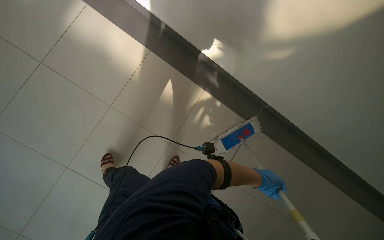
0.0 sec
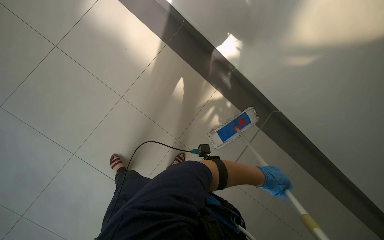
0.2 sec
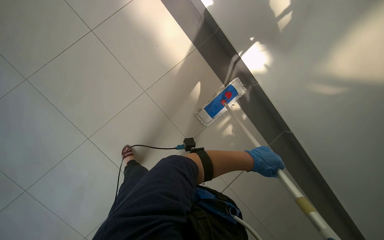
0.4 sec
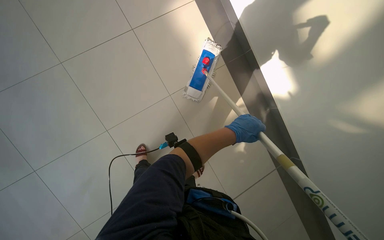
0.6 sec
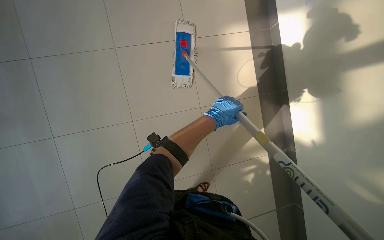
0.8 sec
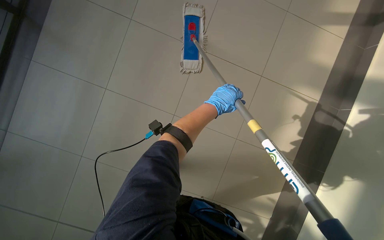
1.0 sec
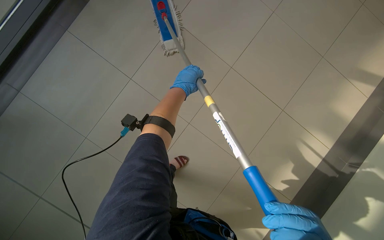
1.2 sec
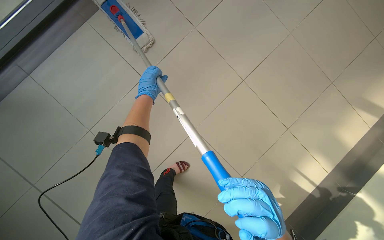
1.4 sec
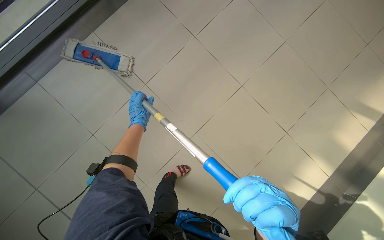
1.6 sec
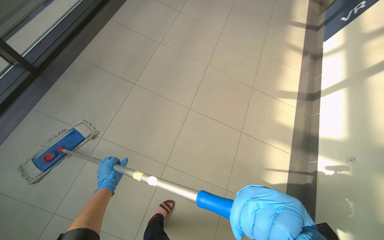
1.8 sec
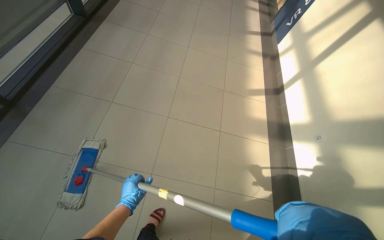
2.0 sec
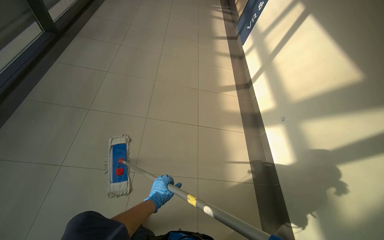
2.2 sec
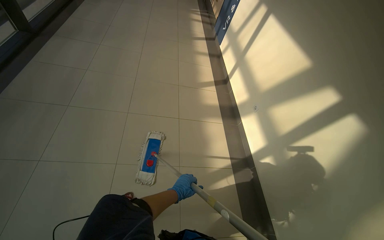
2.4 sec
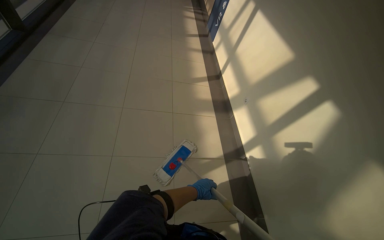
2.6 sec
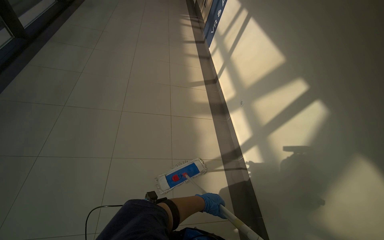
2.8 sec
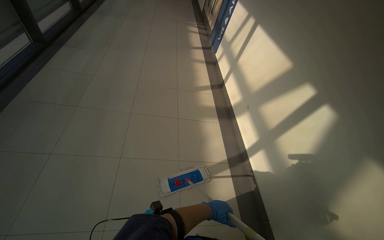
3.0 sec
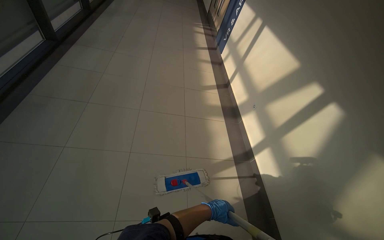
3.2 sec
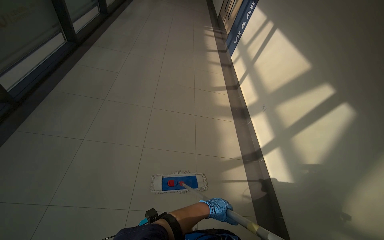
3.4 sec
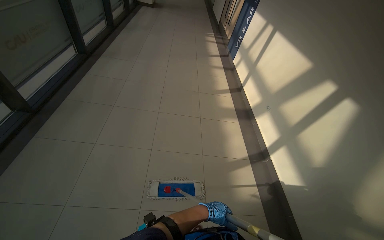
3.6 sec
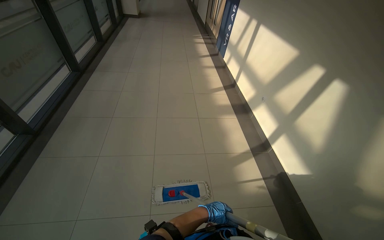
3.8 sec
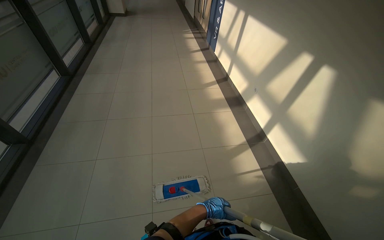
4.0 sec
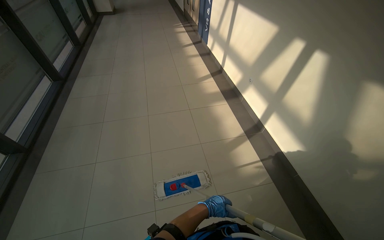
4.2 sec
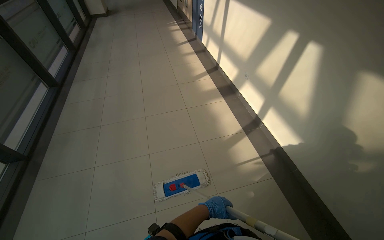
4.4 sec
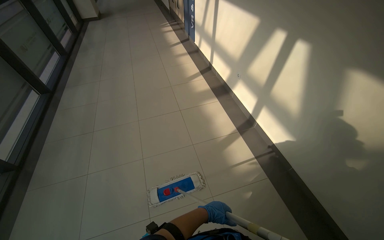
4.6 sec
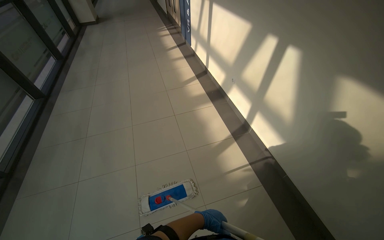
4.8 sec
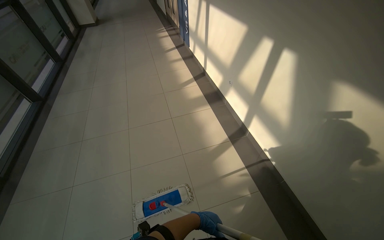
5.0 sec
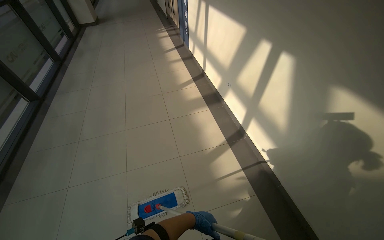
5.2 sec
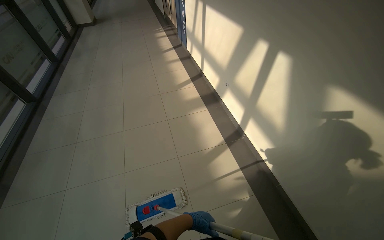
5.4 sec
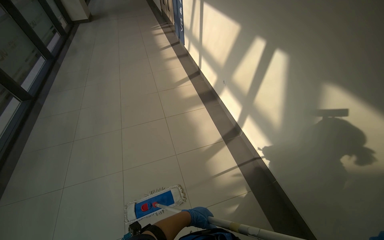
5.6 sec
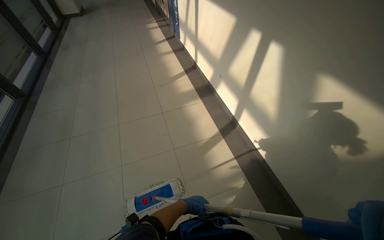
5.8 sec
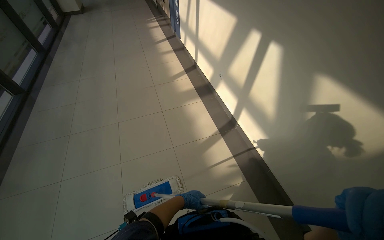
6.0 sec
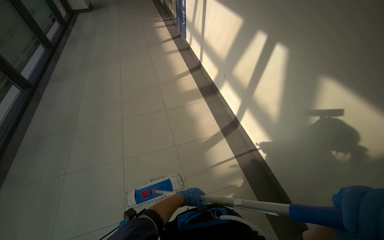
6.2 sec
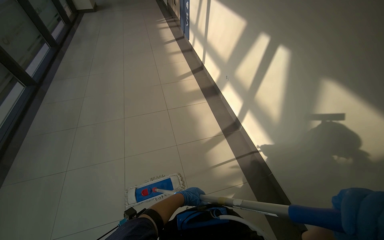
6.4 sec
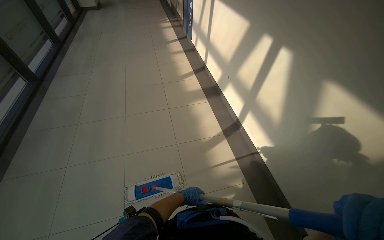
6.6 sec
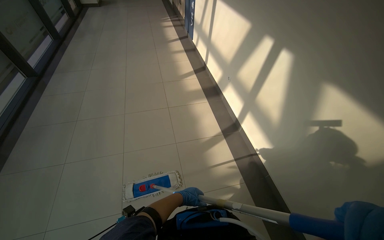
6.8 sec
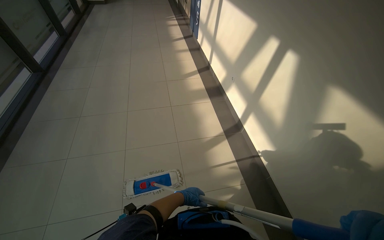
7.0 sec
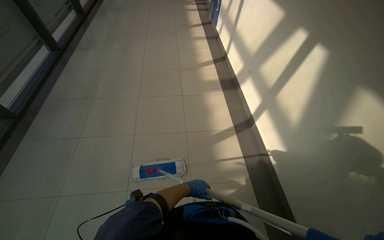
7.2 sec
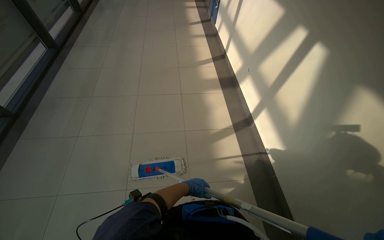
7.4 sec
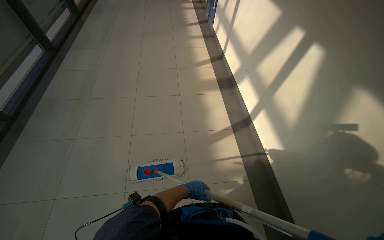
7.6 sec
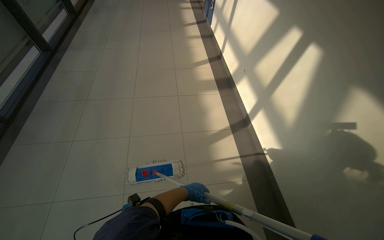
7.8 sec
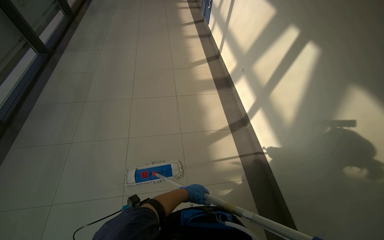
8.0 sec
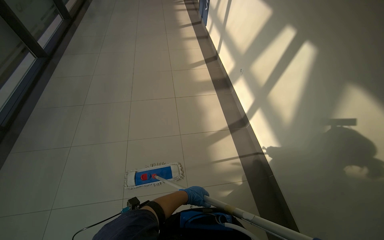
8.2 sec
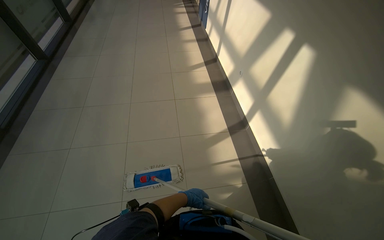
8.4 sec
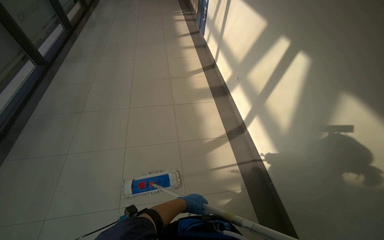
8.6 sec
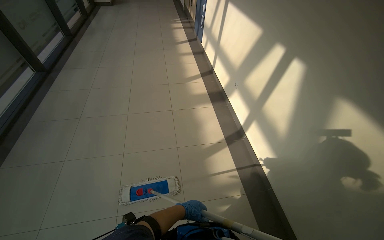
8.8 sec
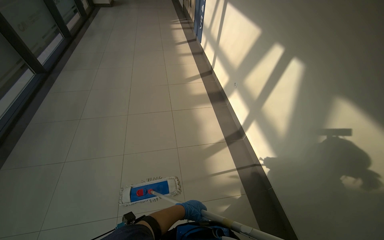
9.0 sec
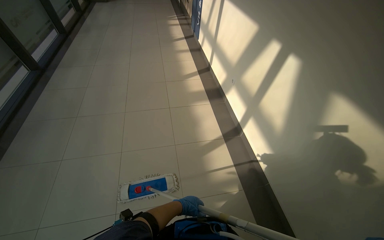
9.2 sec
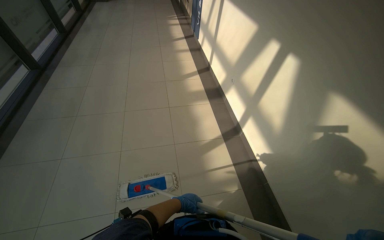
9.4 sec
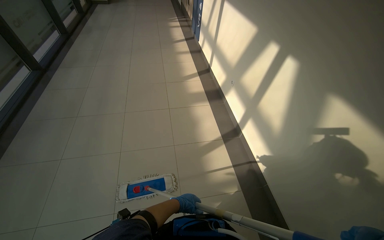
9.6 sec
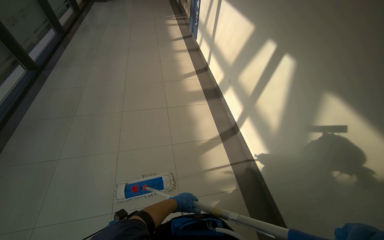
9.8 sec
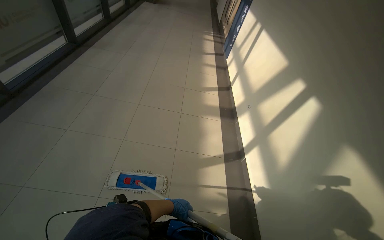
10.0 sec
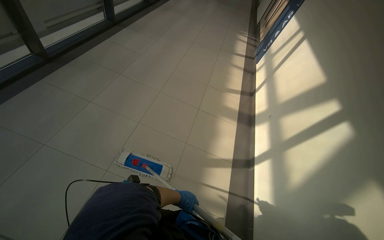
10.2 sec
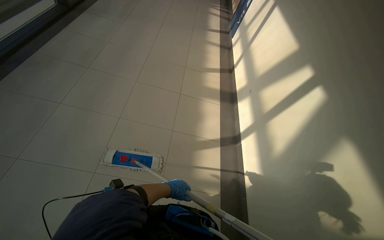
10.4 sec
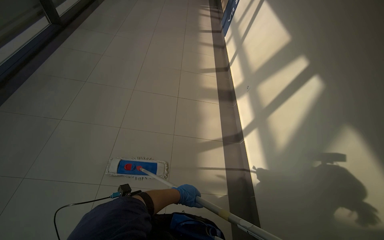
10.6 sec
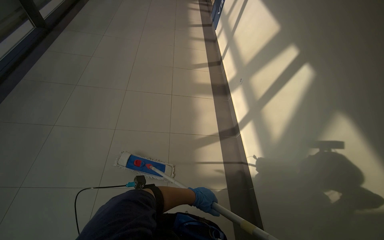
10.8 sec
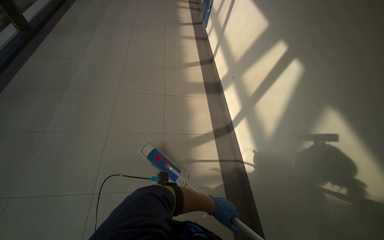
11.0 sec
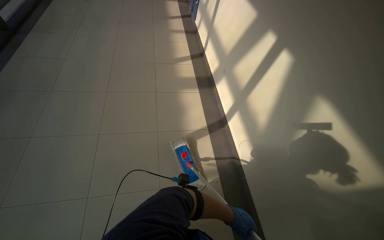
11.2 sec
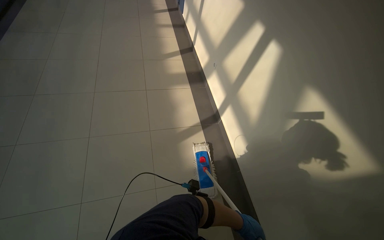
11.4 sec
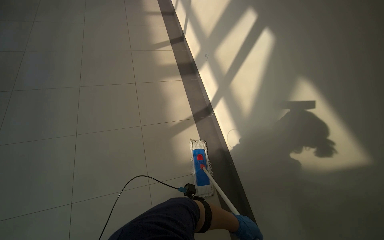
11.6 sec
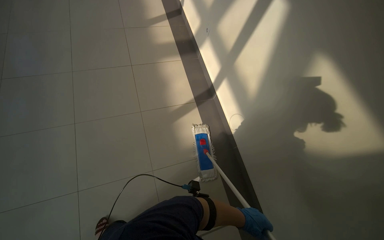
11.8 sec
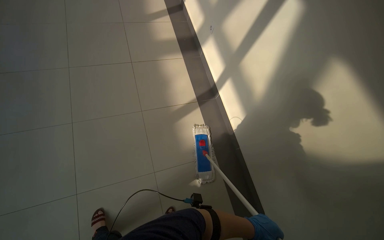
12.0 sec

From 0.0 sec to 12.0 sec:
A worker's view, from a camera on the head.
Job: mopping floor.
The whole recording: Mopping hallway floor. The worker continues mopping the tiled floor in the hallway.
From 0.0 sec to 1.6 sec: The left hand shifts roughly 70 cm to the left and up the picture.
From 10.4 sec to 12.0 sec: The view tips downward by approximately 15 degrees. The left hand goes approximately 40 cm to the right and down the picture.

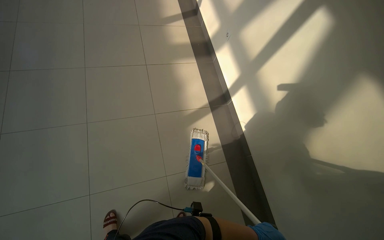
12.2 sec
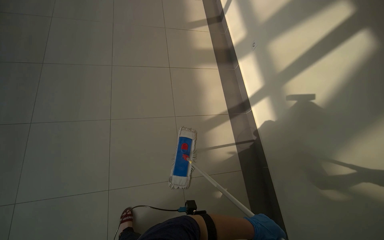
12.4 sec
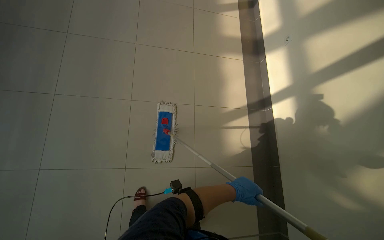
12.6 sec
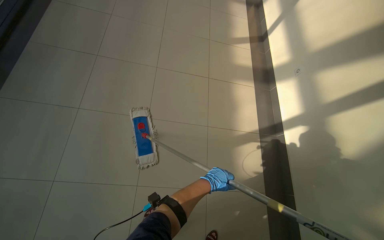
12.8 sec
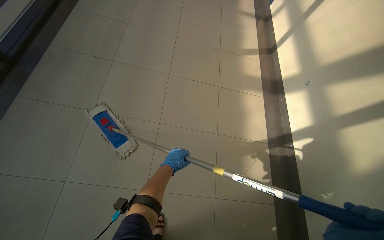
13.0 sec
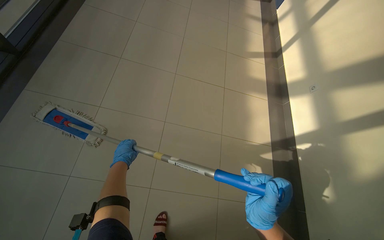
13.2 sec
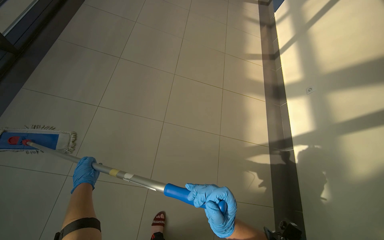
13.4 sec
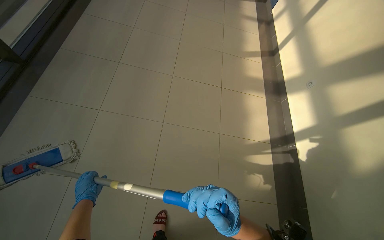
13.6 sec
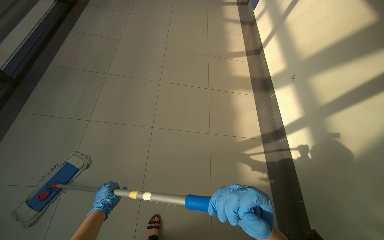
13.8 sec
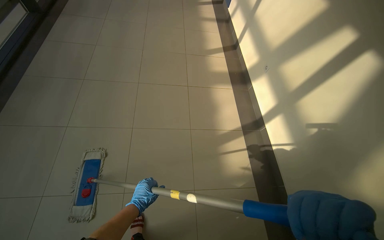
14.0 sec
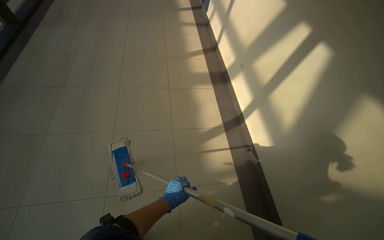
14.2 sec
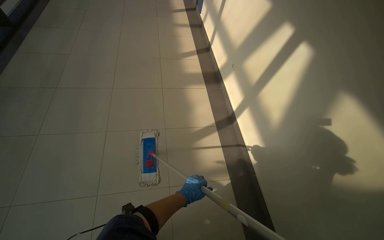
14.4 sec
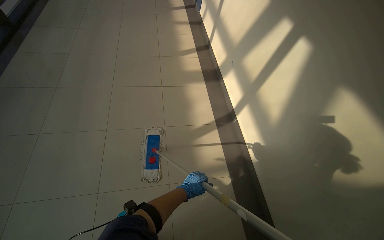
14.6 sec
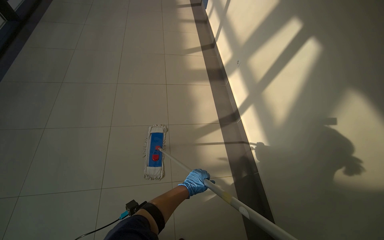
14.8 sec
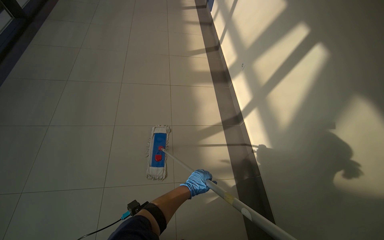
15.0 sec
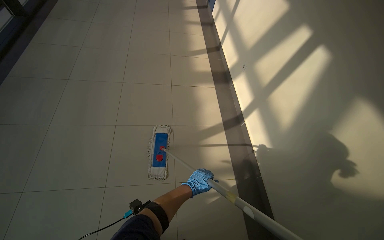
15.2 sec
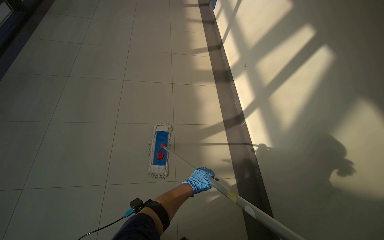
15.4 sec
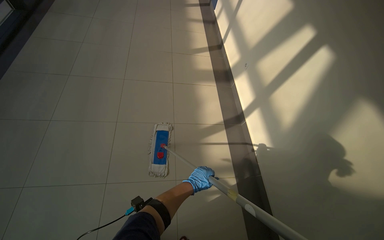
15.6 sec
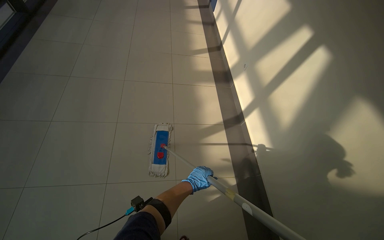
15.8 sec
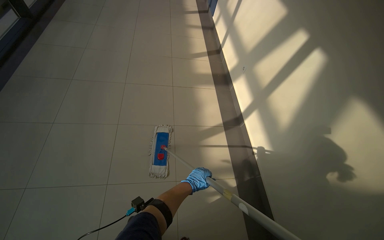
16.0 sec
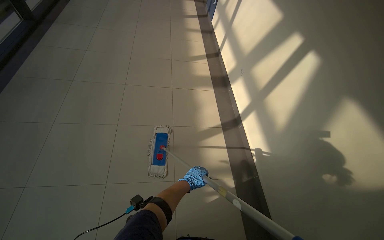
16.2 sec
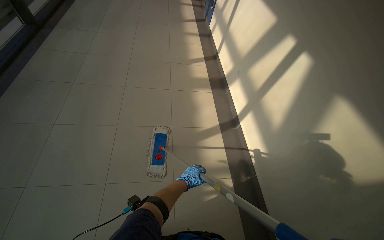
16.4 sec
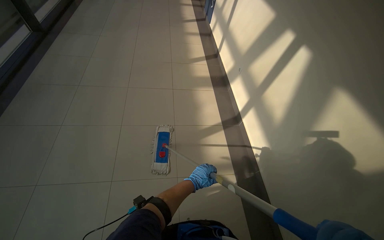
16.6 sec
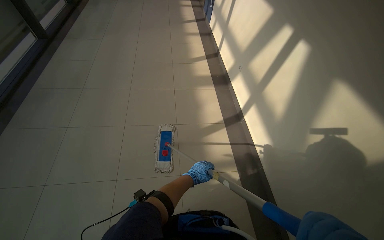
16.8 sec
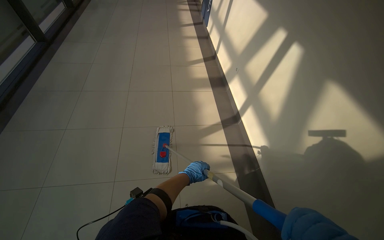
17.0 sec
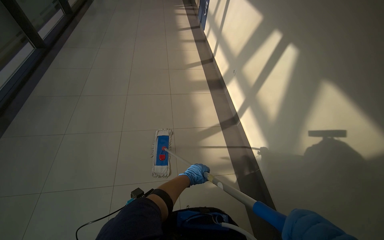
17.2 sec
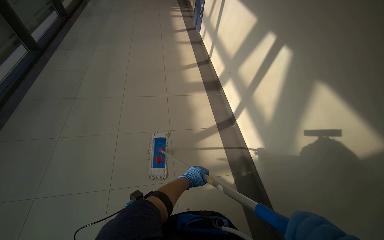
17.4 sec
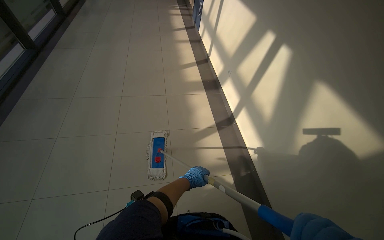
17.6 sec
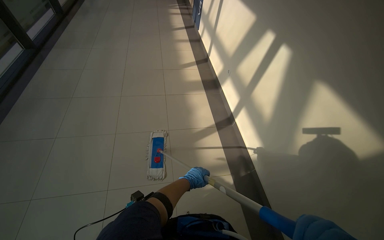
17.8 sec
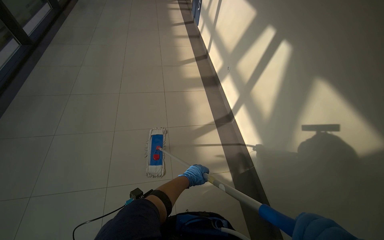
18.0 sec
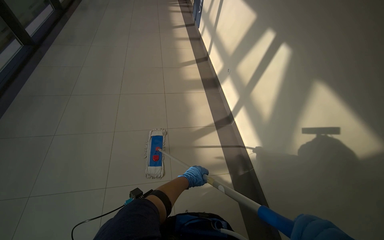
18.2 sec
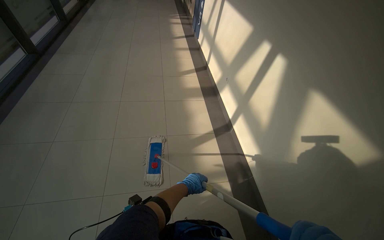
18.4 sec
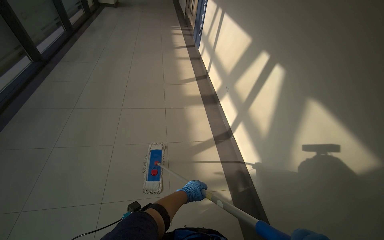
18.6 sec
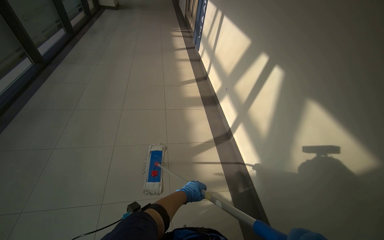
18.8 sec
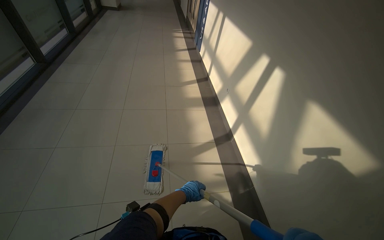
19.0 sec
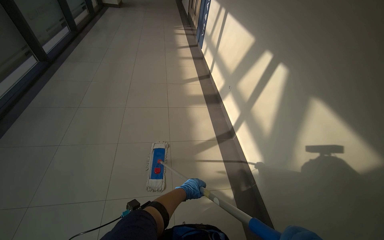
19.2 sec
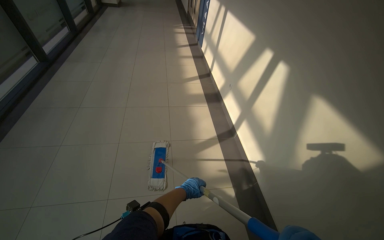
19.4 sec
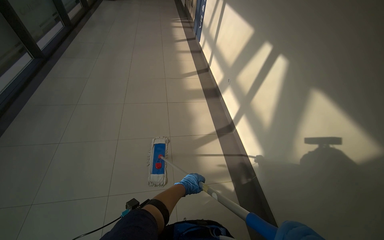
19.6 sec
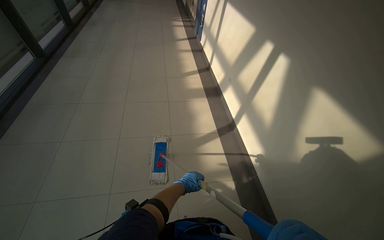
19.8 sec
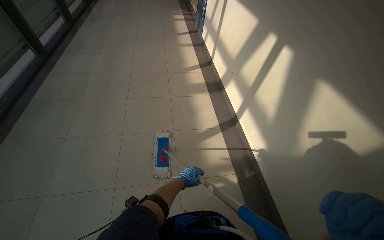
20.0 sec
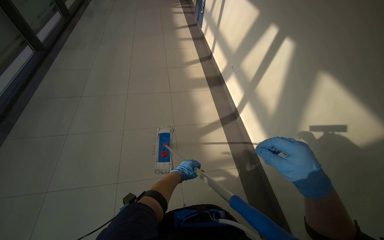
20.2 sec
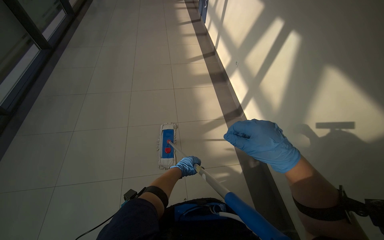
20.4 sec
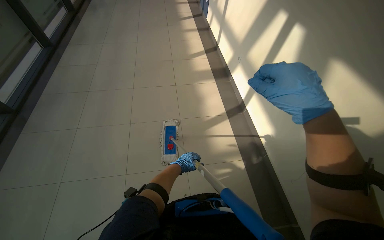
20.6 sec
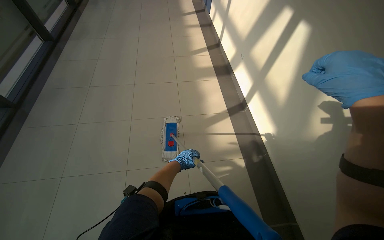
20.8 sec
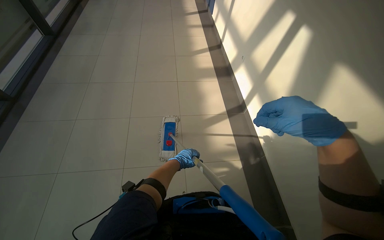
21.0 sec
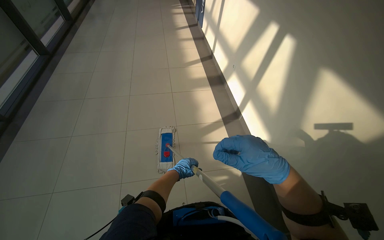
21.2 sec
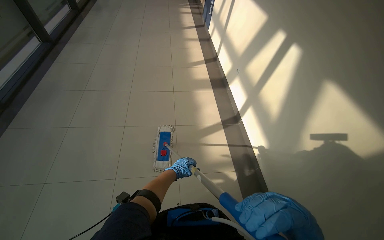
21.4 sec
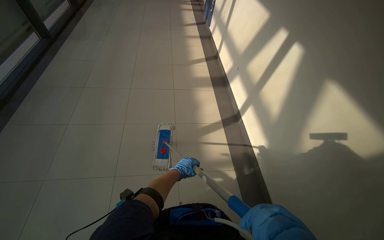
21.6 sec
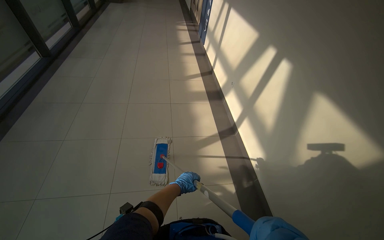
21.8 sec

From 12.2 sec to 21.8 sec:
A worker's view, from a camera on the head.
Job: mopping floor.
The whole recording: Mopping hallway floor. The worker continues mopping the tiled floor in the hallway.
From 12.2 sec to 13.8 sec: The left hand is displaced to the left by approximately 80 cm.
